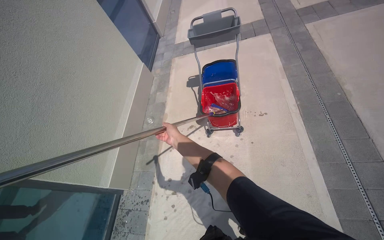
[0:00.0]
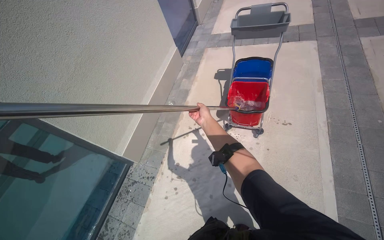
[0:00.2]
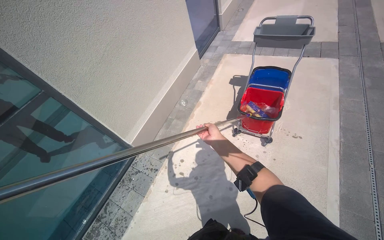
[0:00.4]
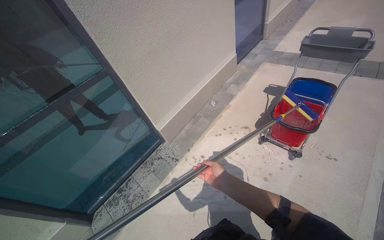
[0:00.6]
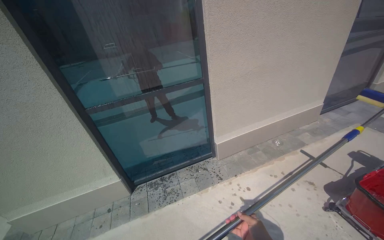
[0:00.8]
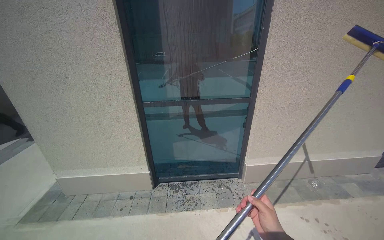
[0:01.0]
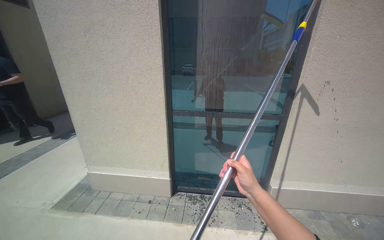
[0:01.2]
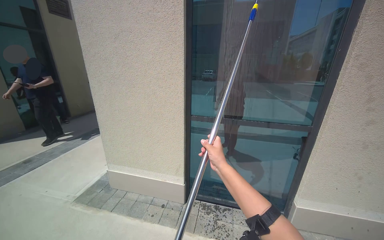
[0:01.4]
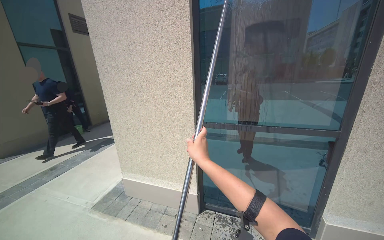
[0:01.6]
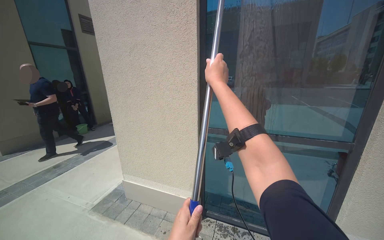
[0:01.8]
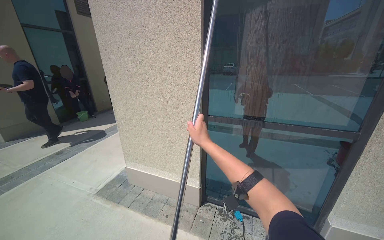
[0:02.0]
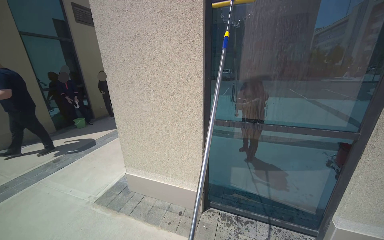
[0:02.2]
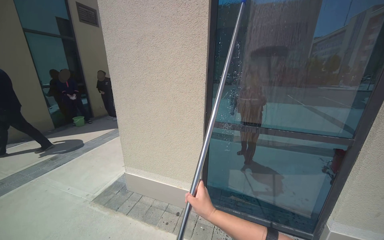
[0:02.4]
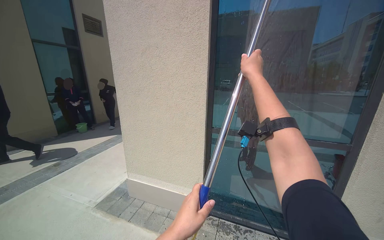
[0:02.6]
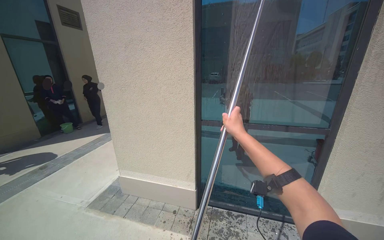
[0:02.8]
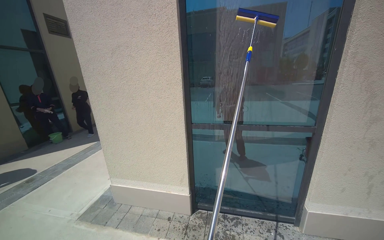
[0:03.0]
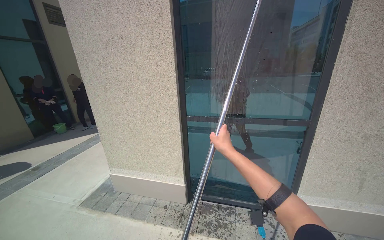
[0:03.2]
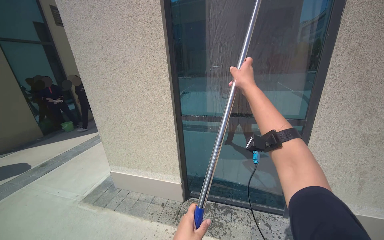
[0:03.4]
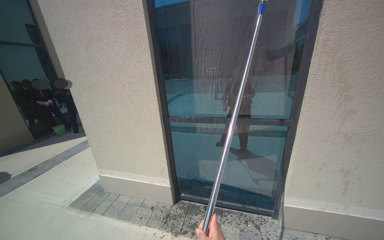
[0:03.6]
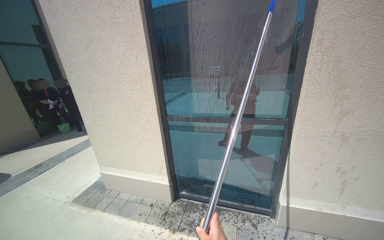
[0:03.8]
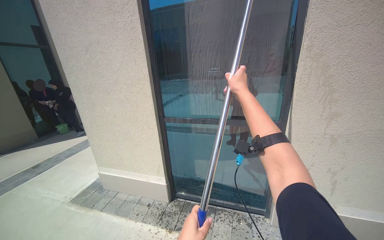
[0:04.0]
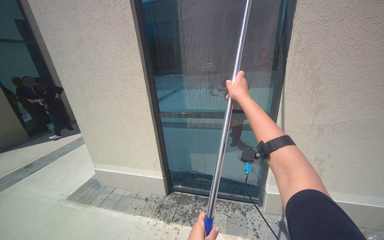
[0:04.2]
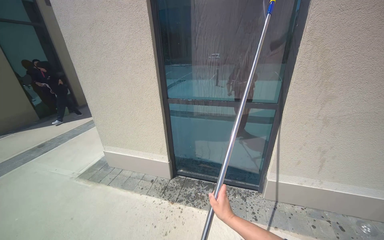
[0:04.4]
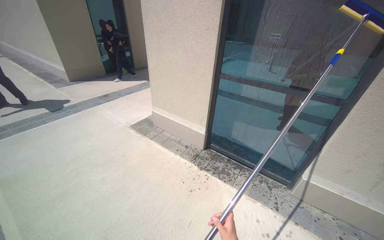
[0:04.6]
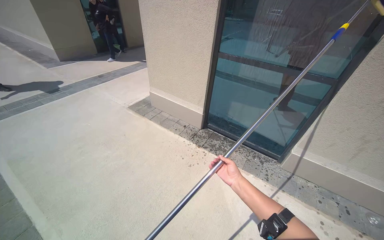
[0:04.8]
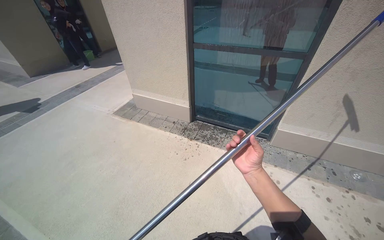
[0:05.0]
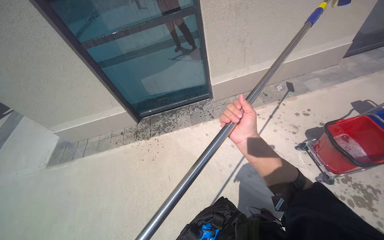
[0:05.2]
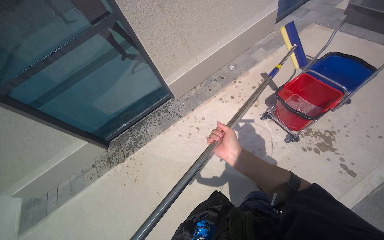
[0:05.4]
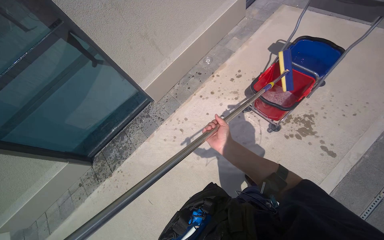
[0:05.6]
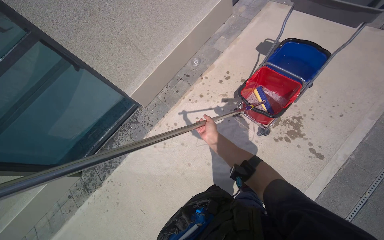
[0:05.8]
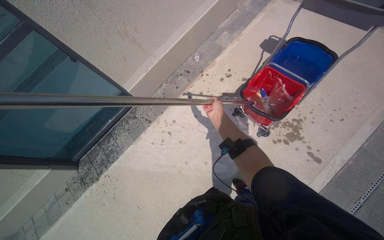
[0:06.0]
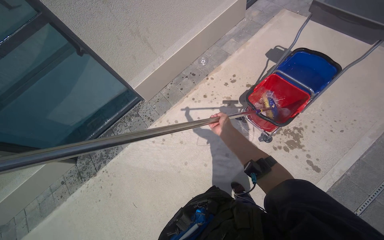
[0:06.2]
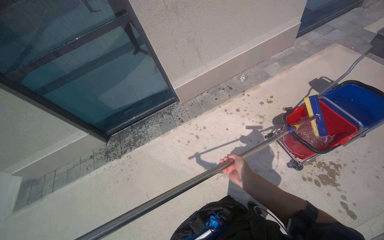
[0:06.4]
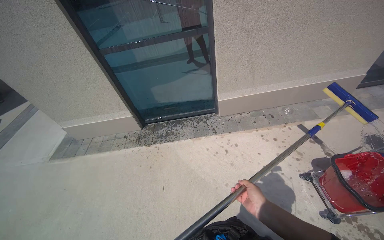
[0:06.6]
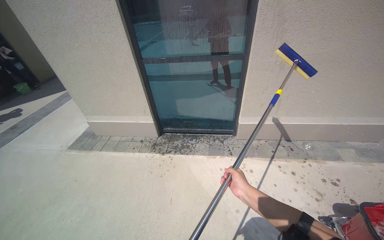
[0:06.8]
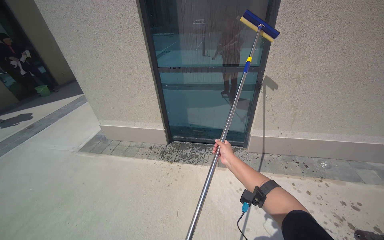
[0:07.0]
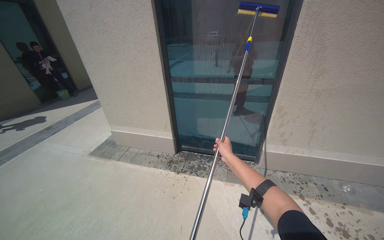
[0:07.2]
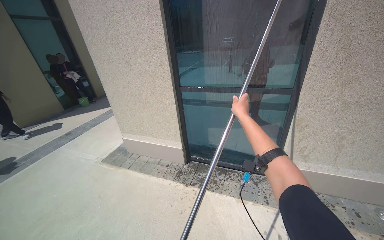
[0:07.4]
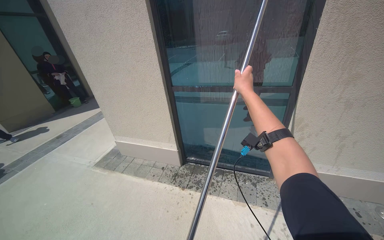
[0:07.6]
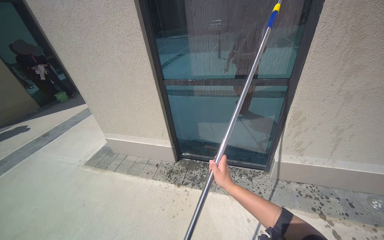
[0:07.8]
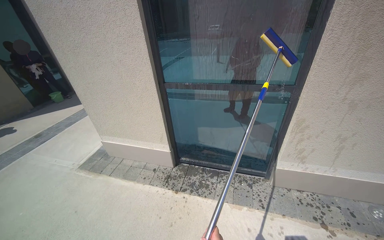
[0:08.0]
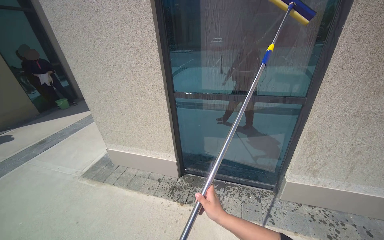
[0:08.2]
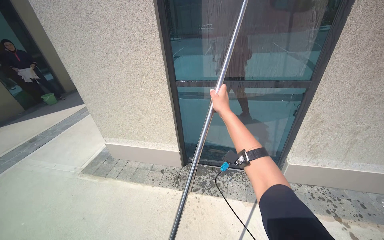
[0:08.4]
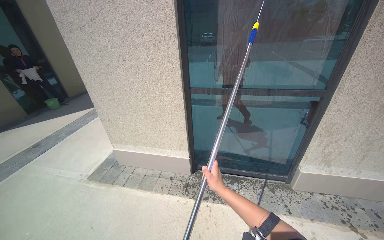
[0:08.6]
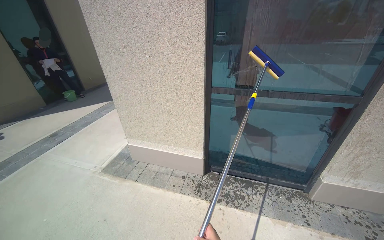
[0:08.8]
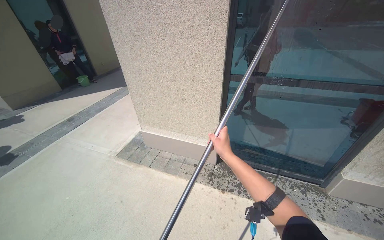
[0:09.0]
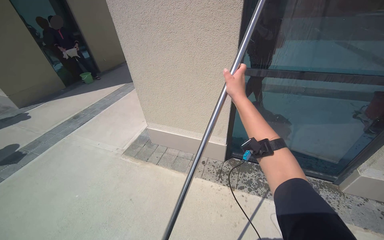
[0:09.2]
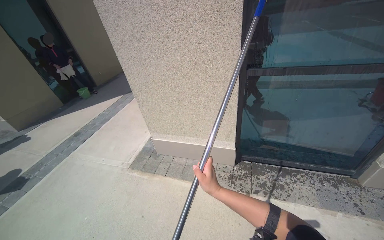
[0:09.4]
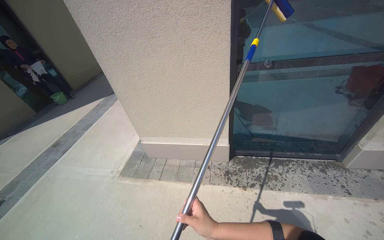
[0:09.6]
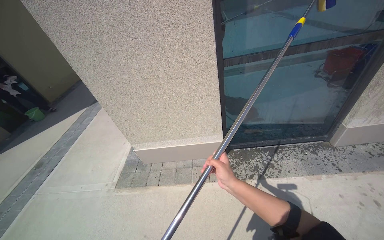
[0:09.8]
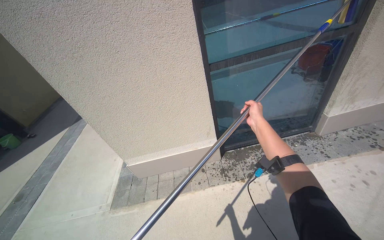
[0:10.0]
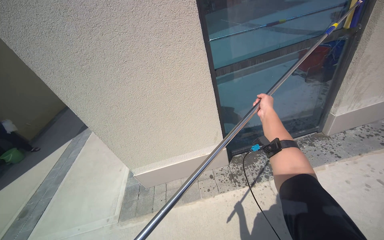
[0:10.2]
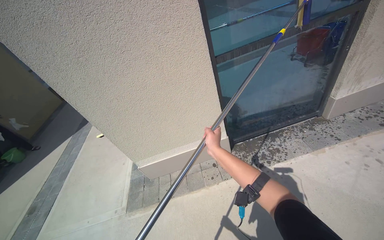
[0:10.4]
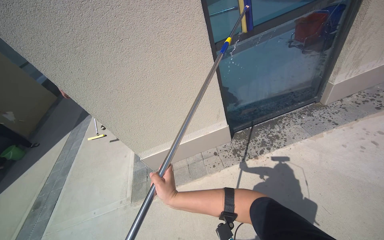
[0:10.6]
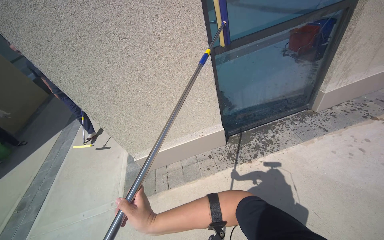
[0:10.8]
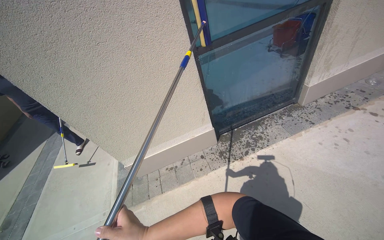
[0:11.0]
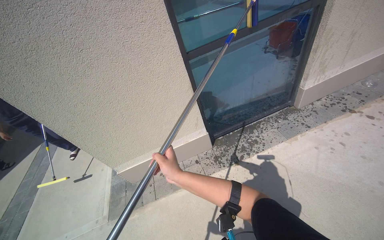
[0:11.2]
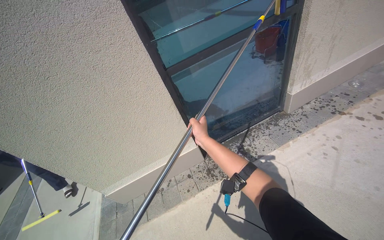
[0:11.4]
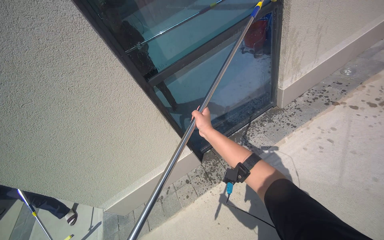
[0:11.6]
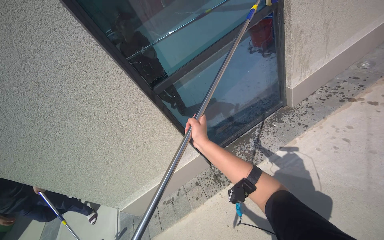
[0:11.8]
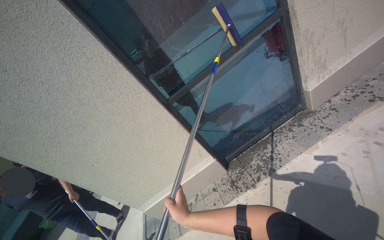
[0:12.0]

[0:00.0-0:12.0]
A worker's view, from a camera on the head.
Job: cleaning windows.
The whole recording: Cleaning building windows. The worker scrubs the building windows with a long-handled squeegee, frequently dipping it into a bucket.
0:00.0 to 0:01.6: The head travels some 80 cm. The wearer's head swings approximately 100 degrees to the left. The camera pitches upward, by about 25 degrees.
0:04.4 to 0:06.0: The head travels approximately 60 cm. The wearer's head swings approximately 60 degrees to the right. The view tips downward by approximately 35 degrees.
0:06.0 to 0:07.6: The camera is carried approximately 60 cm. The wearer's head swings roughly 60 degrees to the left. The camera pitches upward, by some 30 degrees.
0:07.6 to 0:09.0: The camera travels approximately 60 cm.
0:09.0 to 0:10.4: The head travels roughly 40 cm. The head rotates roughly 35 degrees to the right.
0:10.4 to 0:12.0: The head travels to the right, about 40 cm.

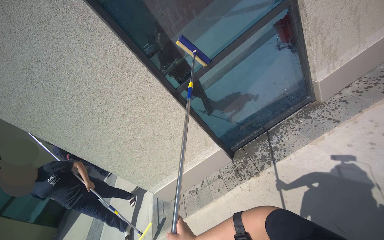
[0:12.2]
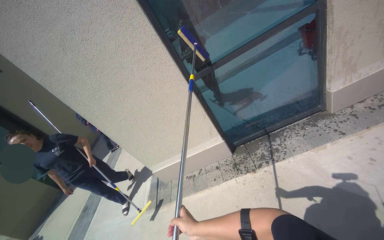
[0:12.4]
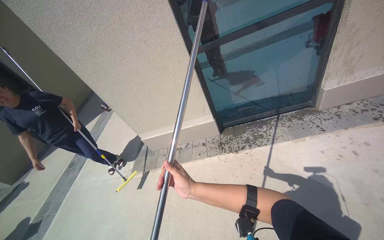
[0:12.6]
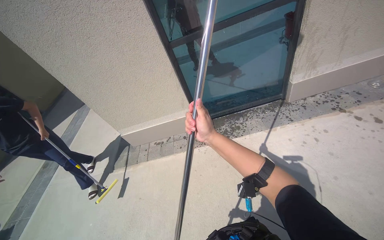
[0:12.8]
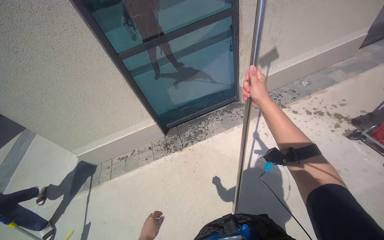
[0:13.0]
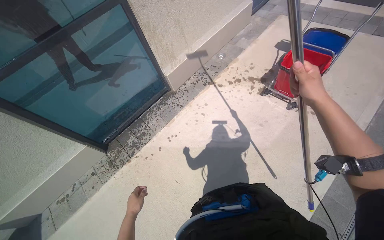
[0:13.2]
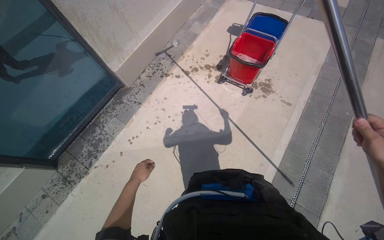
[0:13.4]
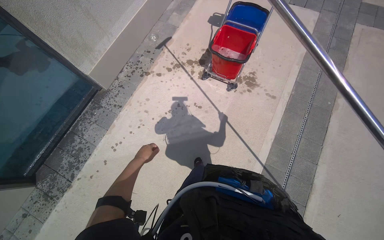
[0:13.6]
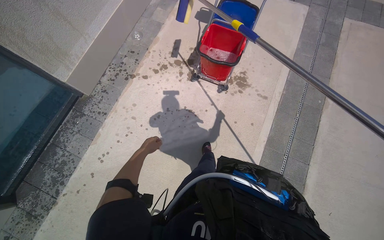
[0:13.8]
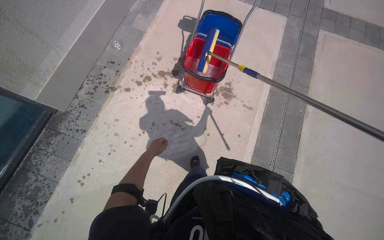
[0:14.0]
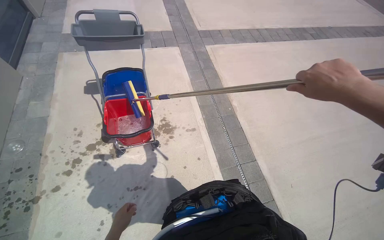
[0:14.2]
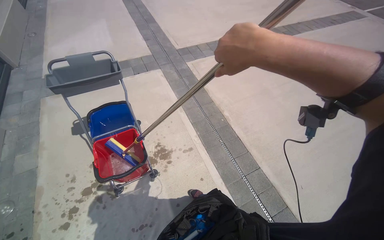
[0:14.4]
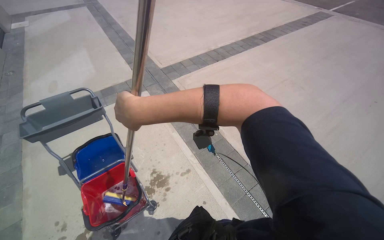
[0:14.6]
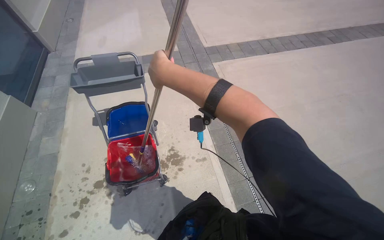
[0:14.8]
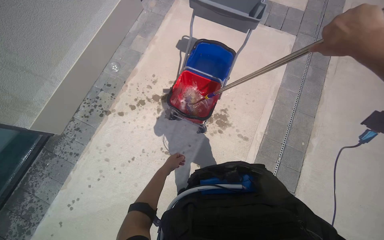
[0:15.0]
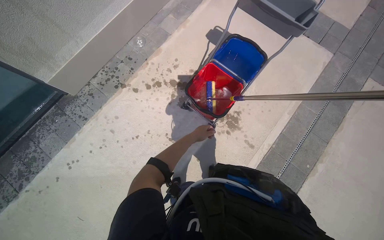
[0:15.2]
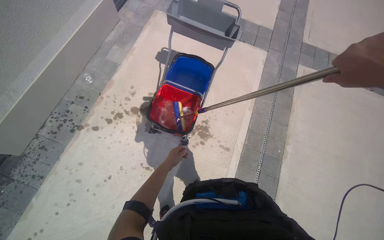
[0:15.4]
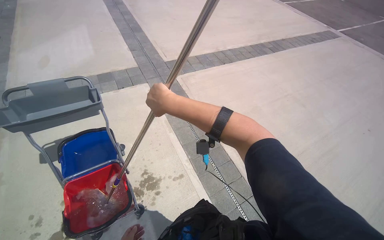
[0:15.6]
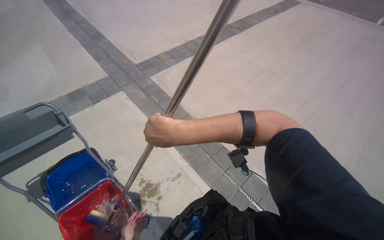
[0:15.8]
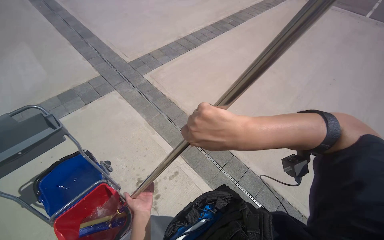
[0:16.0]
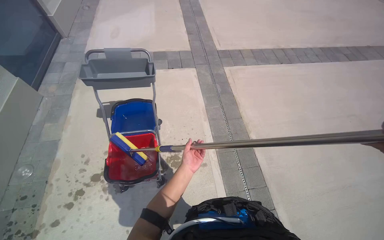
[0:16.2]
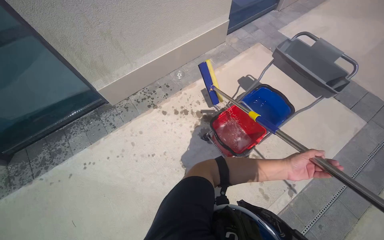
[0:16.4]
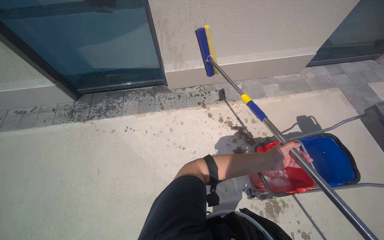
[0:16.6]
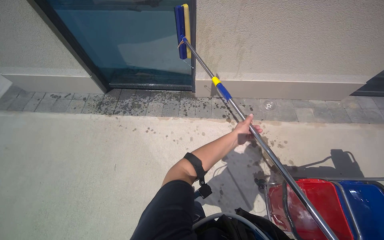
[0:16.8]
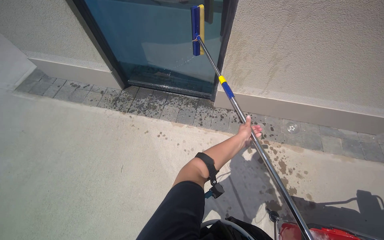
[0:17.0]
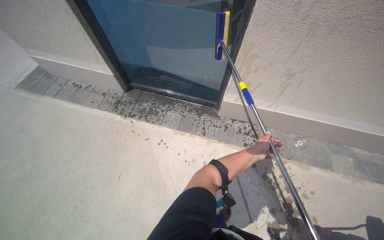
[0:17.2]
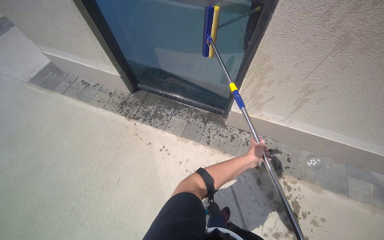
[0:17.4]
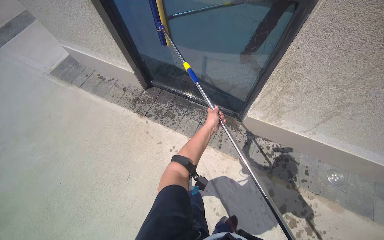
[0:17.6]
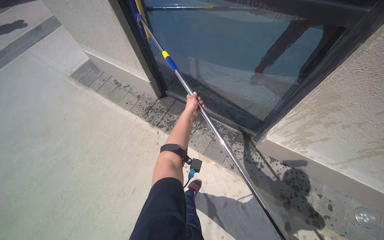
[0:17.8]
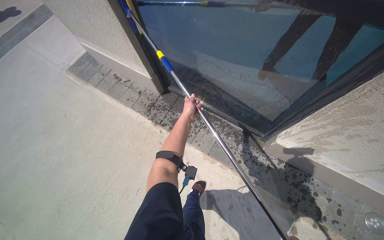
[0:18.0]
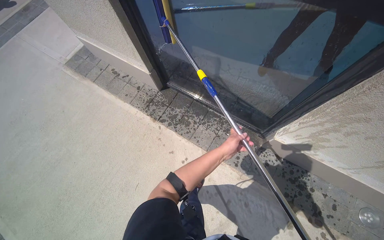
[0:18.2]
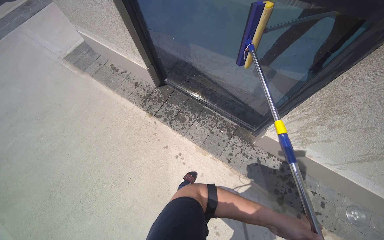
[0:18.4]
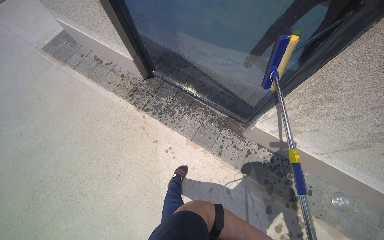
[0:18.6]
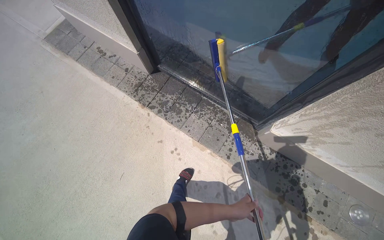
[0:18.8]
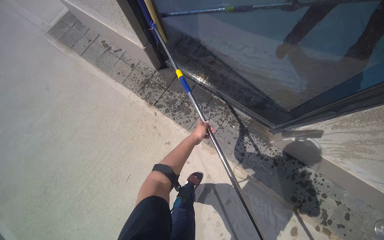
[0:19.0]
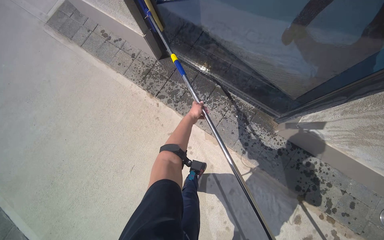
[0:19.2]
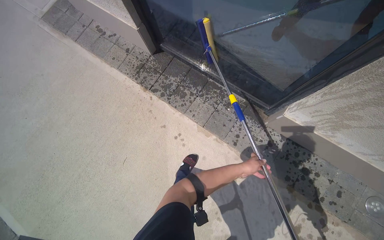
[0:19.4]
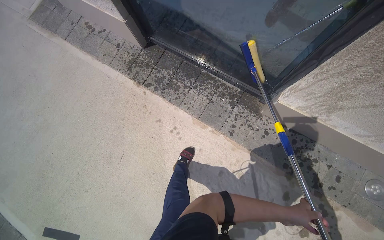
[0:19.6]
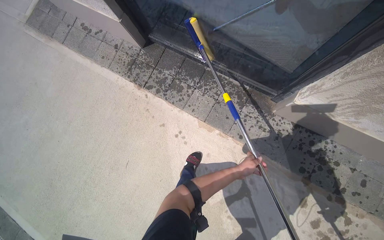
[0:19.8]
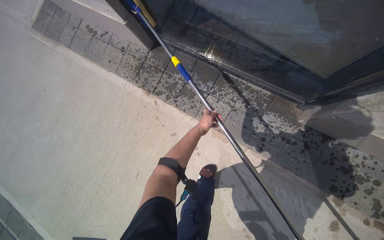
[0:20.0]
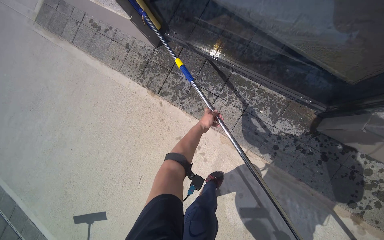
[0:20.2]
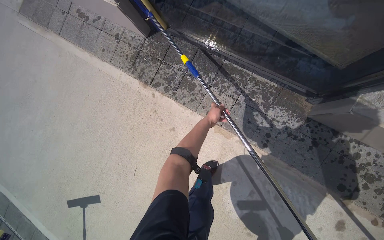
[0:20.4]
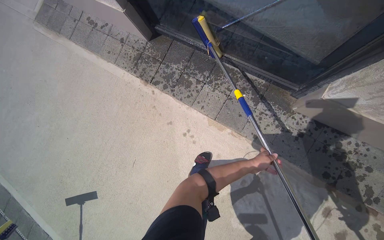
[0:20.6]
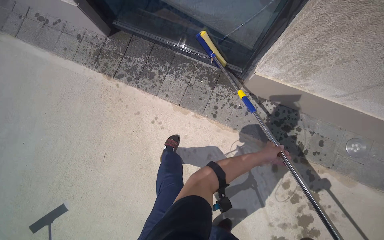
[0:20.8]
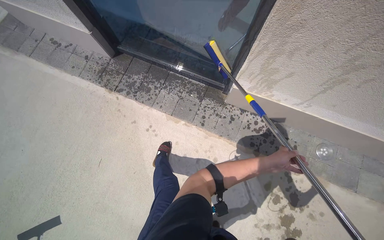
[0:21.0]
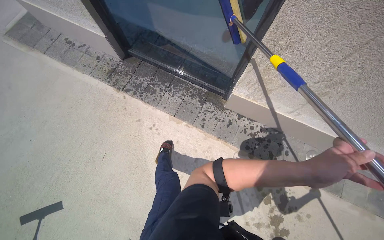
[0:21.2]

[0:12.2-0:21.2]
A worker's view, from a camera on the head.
Job: cleaning windows.
The whole recording: Cleaning building windows. The worker scrubs the building windows with a long-handled squeegee, frequently dipping it into a bucket.
0:12.2 to 0:13.8: The camera is carried about 80 cm. The head rotates approximately 55 degrees to the right. The camera pitches downward, by roughly 30 degrees.
0:15.2 to 0:16.6: The wearer looks about 45 degrees further to the left.
0:16.6 to 0:18.2: The camera travels about 1 m. The head turns to the left by roughly 40 degrees.
0:18.2 to 0:19.8: The camera pitches downward, by roughly 10 degrees.
